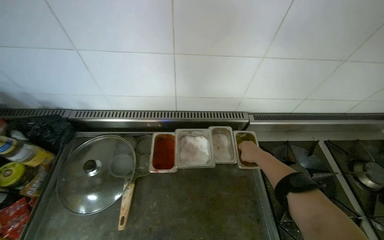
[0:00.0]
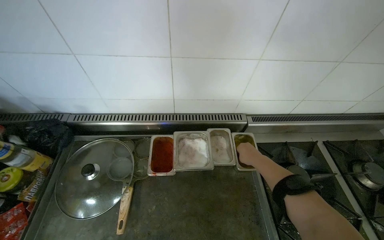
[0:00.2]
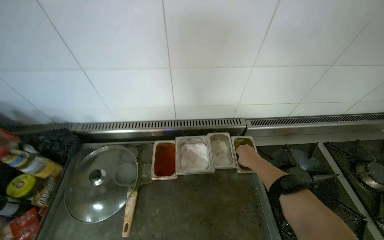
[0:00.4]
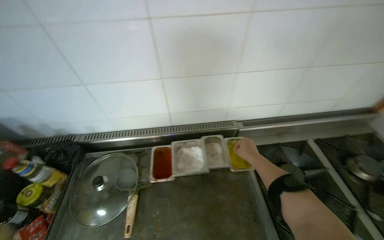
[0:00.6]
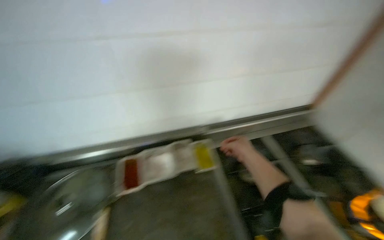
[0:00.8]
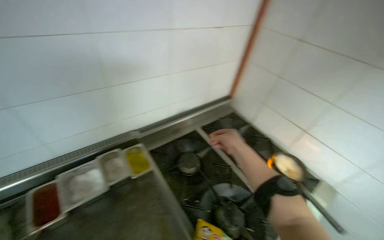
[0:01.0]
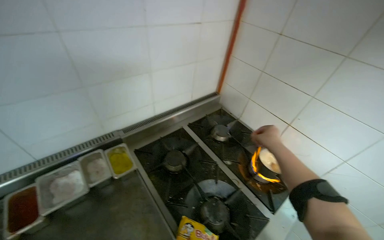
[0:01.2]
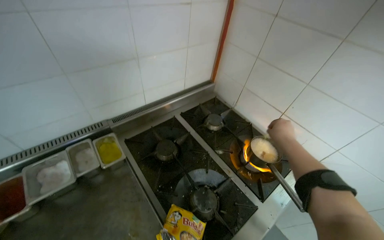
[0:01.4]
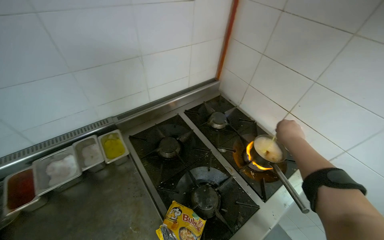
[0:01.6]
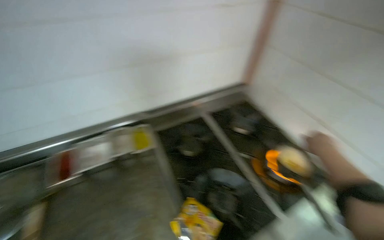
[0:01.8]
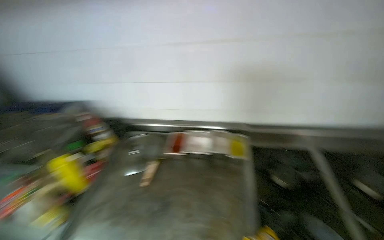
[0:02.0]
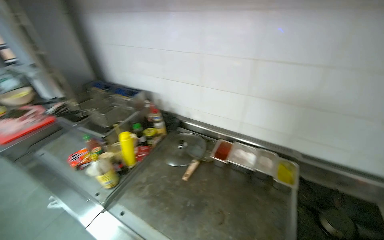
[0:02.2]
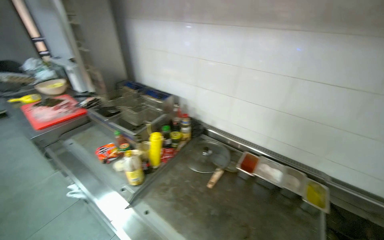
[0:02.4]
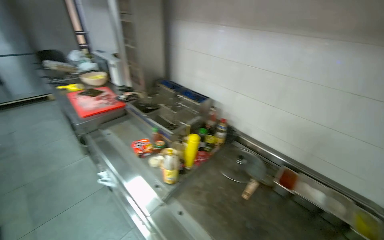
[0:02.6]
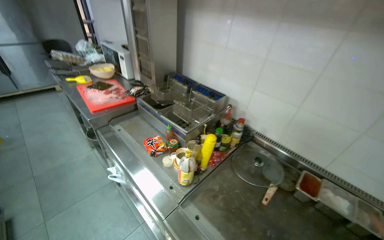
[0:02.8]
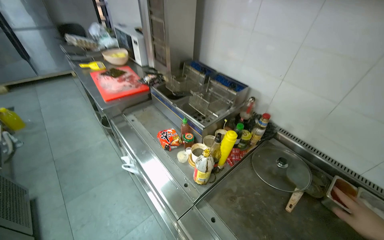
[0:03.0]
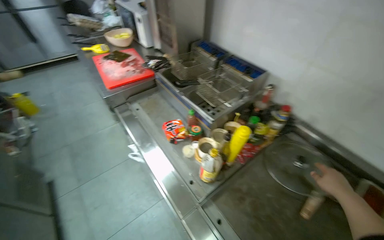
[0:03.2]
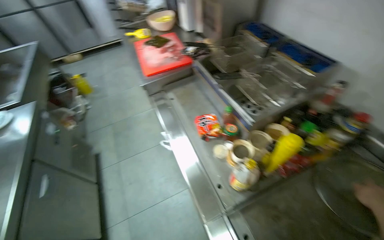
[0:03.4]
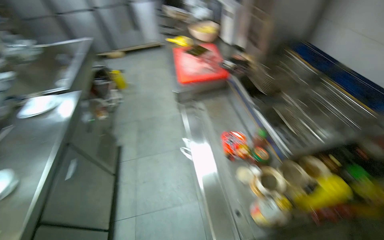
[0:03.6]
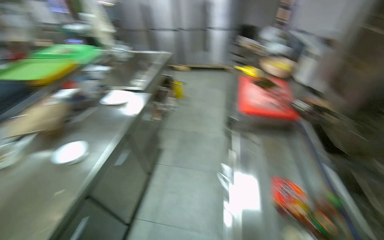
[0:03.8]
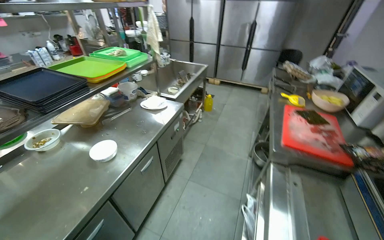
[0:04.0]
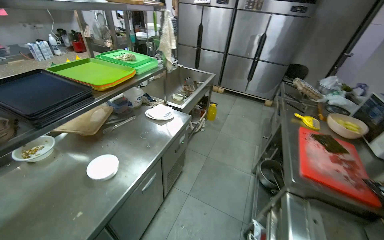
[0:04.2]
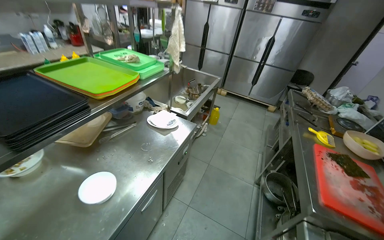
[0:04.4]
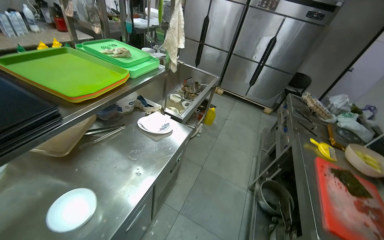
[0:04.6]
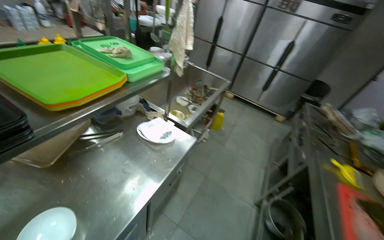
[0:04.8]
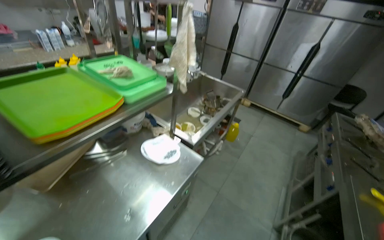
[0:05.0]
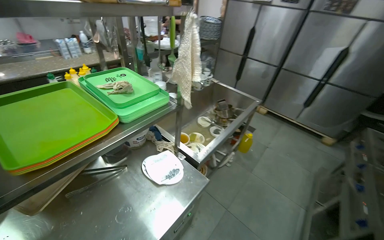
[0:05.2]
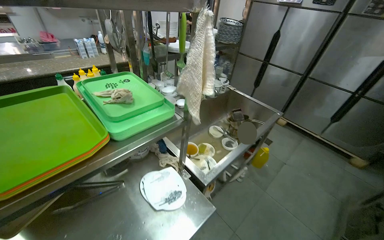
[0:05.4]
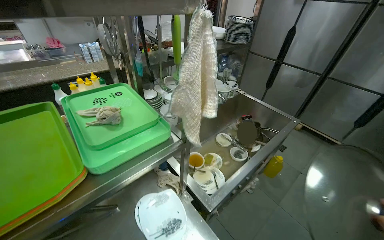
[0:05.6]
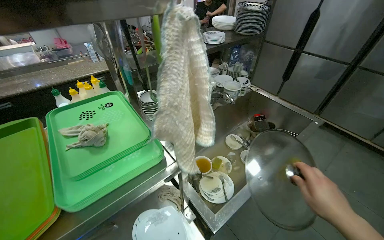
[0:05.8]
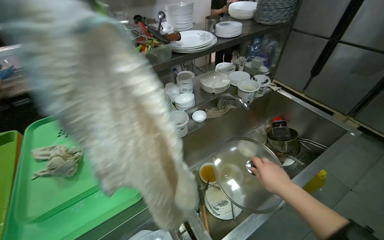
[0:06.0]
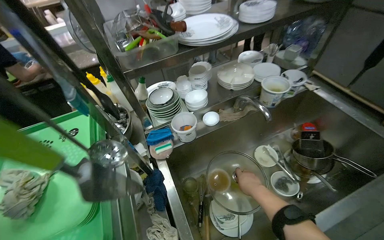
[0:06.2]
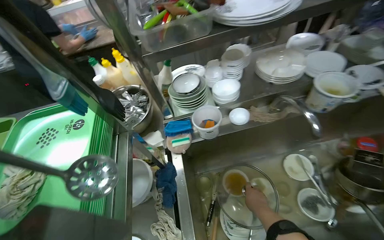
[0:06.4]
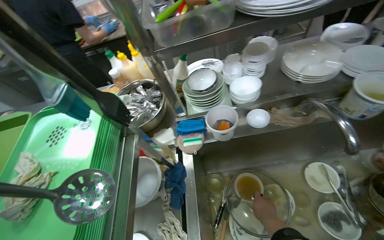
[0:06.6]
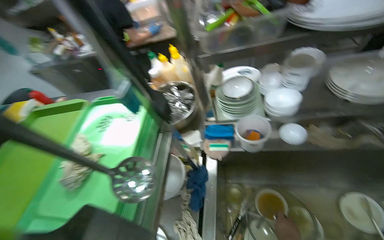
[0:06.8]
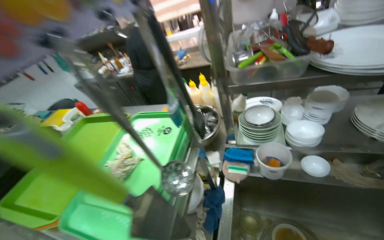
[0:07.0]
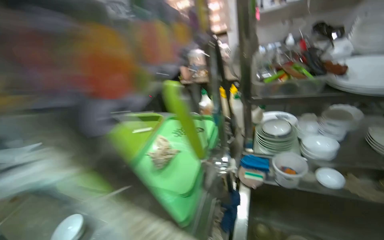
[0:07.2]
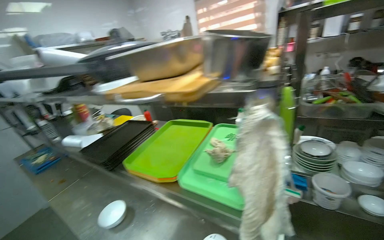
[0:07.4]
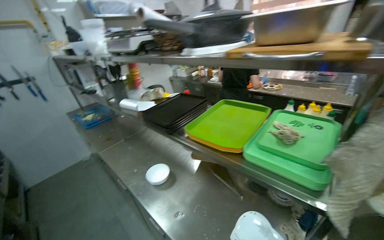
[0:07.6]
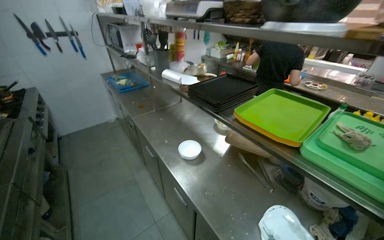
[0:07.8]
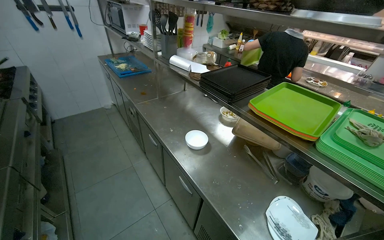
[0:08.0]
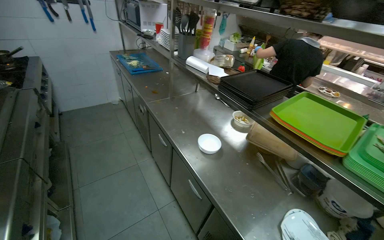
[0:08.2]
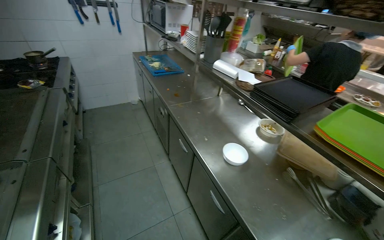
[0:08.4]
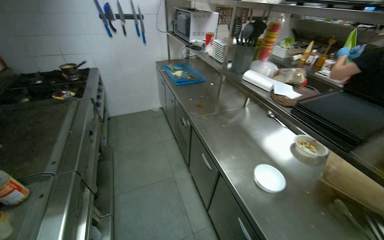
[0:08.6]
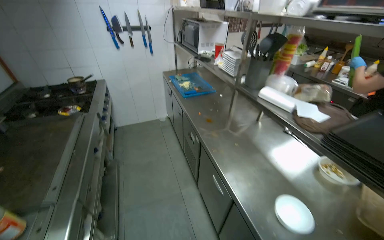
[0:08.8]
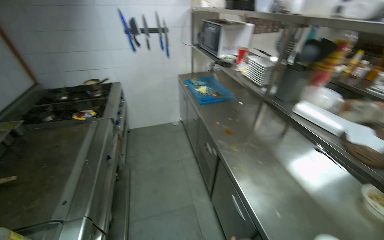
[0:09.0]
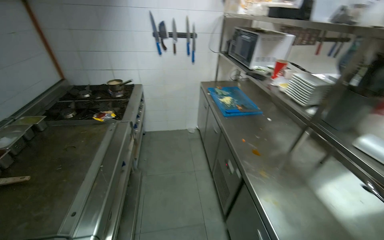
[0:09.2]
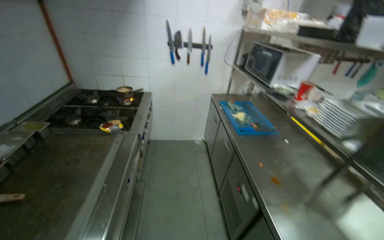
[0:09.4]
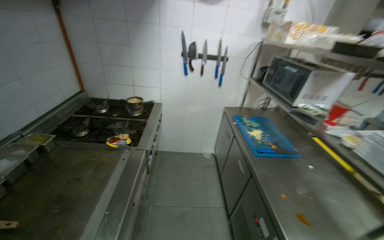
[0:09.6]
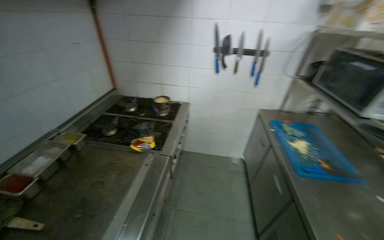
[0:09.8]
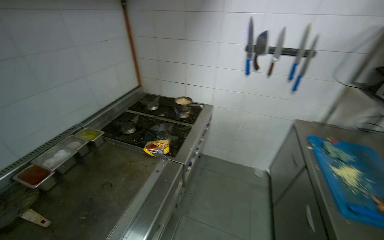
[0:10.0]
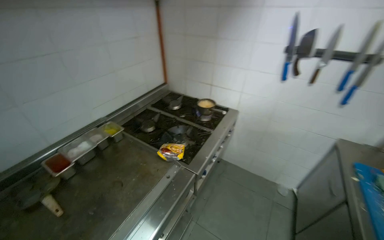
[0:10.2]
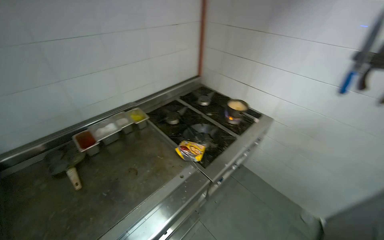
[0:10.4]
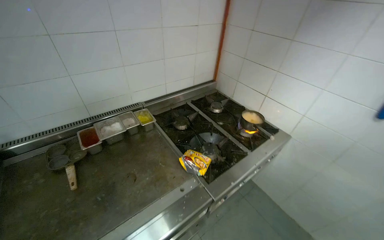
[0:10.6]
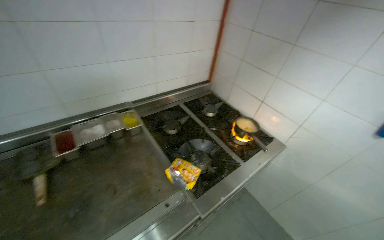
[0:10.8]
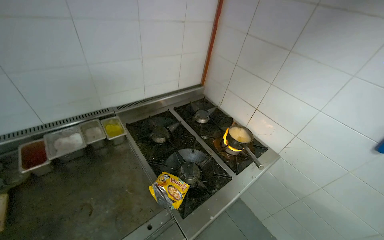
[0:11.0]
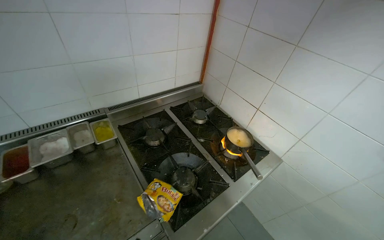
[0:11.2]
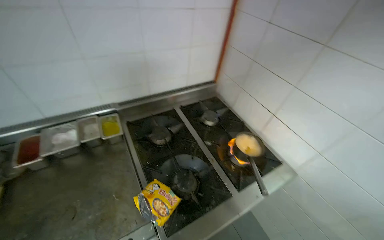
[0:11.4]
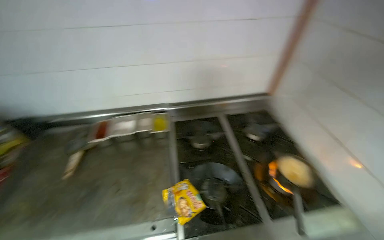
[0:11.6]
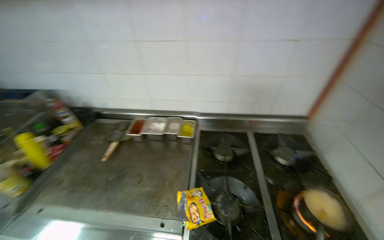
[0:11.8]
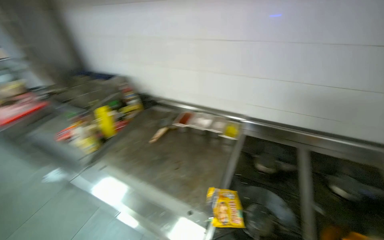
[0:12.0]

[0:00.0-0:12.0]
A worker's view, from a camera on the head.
Job: cooking food.
The whole recording: Adding ingredients to cooking pot. The worker adds various ingredients from containers and a bottle to a pot on the stove.
0:00.0 to 0:01.6: The wearer moves approximately 50 cm. The wearer's head swings about 30 degrees to the right.
0:01.6 to 0:03.0: The camera travels some 80 cm. The wearer looks roughly 85 degrees further to the left.
0:03.0 to 0:04.4: The camera travels some 60 cm. The wearer's head swings approximately 70 degrees to the left.
0:04.4 to 0:06.0: The camera travels roughly 1 m. The head rotates about 35 degrees to the left.
0:06.0 to 0:07.6: The wearer's head swings about 75 degrees to the left.
0:07.6 to 0:09.0: The camera is carried approximately 80 cm. The head turns to the left by some 30 degrees.
0:09.0 to 0:10.4: The wearer moves some 90 cm. The wearer looks about 60 degrees further to the left.
0:10.4 to 0:12.0: The wearer moves some 50 cm. The head rotates approximately 70 degrees to the left.

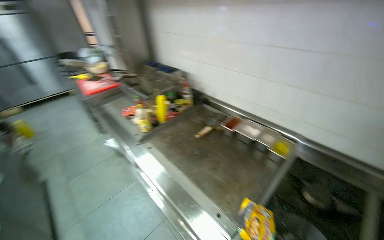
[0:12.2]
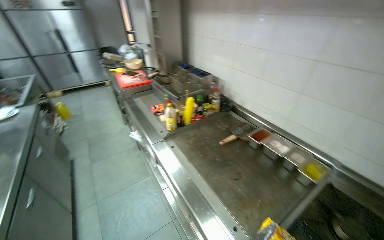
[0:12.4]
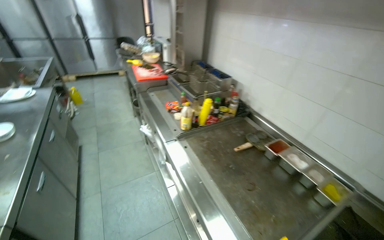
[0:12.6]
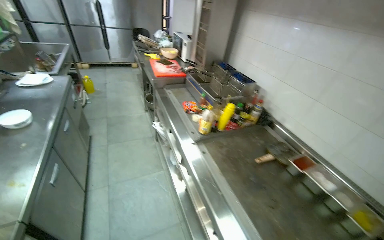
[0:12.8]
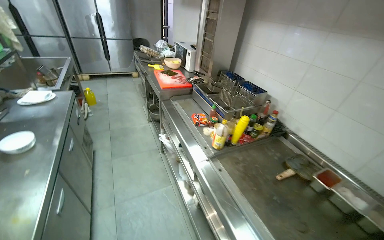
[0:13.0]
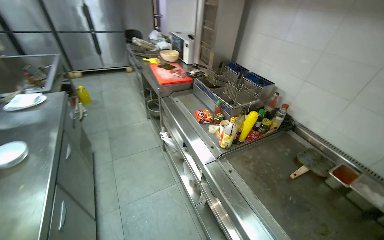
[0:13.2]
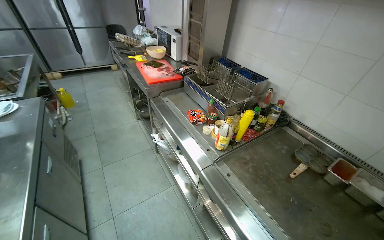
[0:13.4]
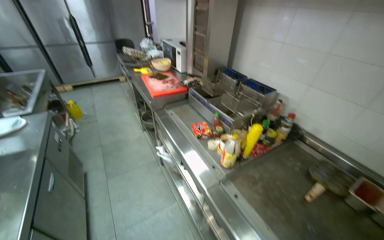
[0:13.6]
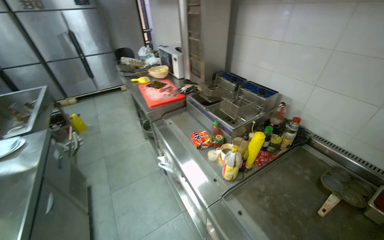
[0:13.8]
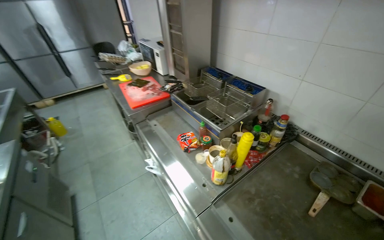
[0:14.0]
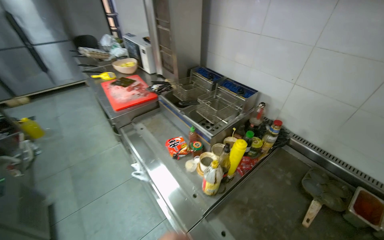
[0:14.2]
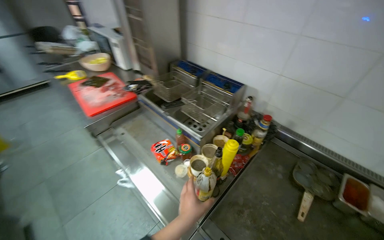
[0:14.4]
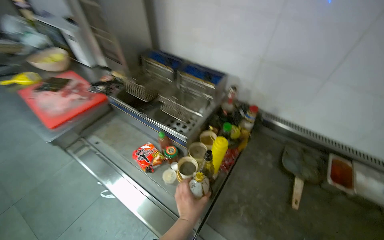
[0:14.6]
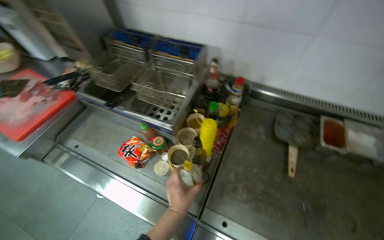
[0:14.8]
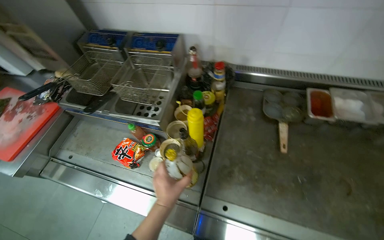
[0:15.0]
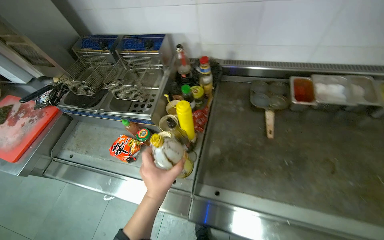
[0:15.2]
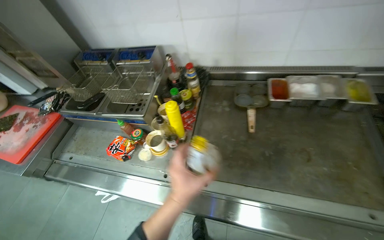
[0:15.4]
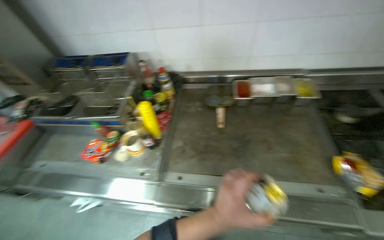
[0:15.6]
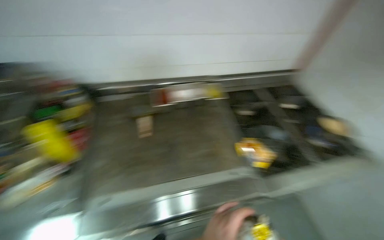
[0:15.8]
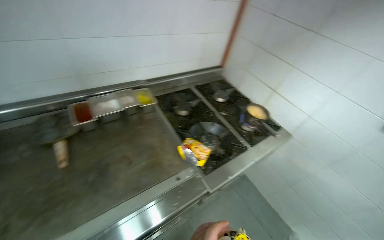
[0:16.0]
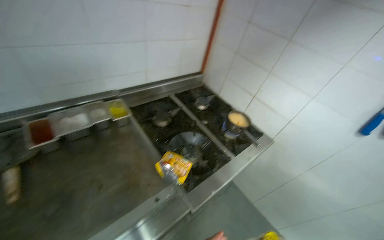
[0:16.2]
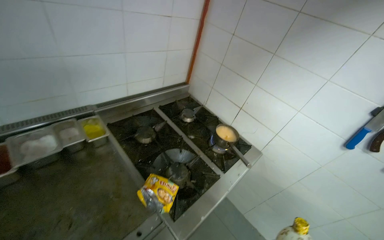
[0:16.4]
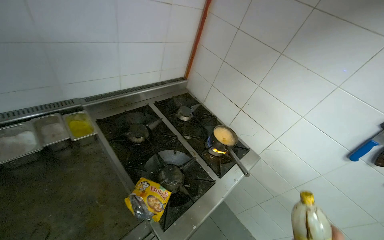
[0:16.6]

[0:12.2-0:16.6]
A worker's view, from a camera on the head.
Job: cooking food.
The whole recording: Adding ingredients to cooking pot. The worker adds various ingredients from containers and a bottle to a pot on the stove.
0:12.2 to 0:13.6: The wearer moves approximately 60 cm.
0:13.6 to 0:15.2: The camera is carried some 40 cm. The wearer's head swings approximately 45 degrees to the right. The view tilts roughly 20 degrees downward.
0:15.2 to 0:16.6: The camera travels roughly 70 cm. The head rotates roughly 60 degrees to the right.

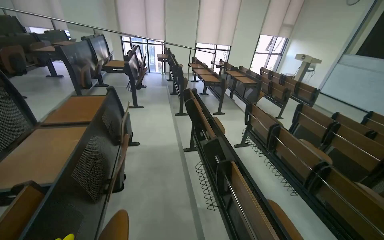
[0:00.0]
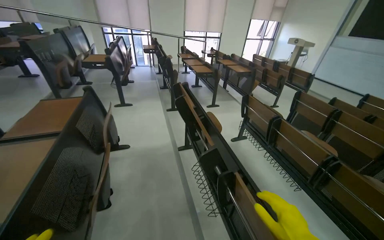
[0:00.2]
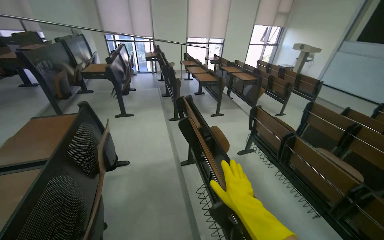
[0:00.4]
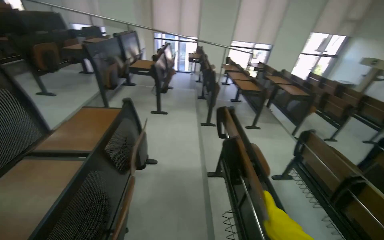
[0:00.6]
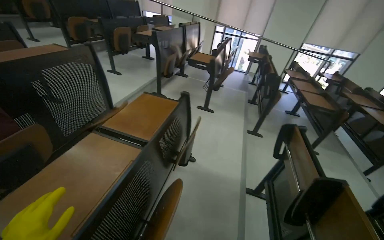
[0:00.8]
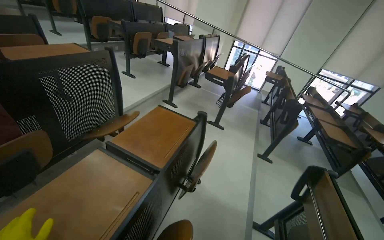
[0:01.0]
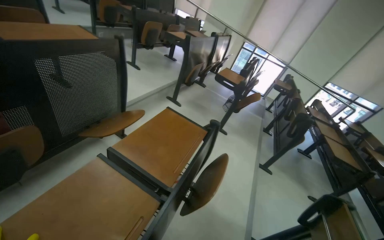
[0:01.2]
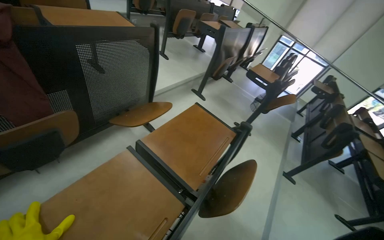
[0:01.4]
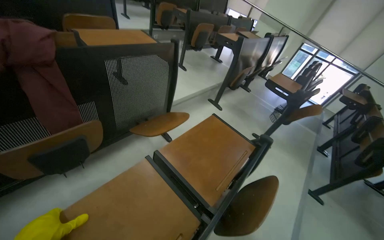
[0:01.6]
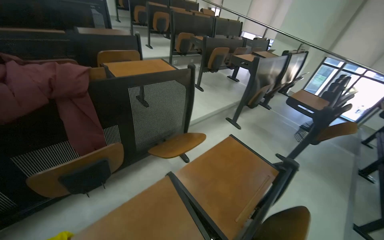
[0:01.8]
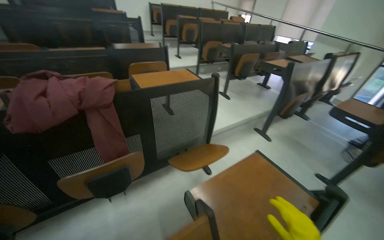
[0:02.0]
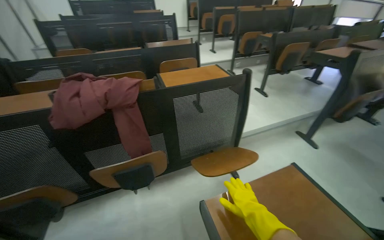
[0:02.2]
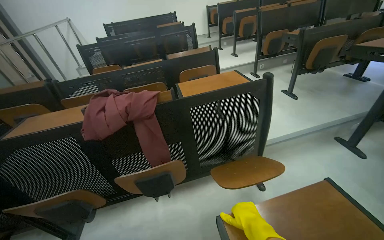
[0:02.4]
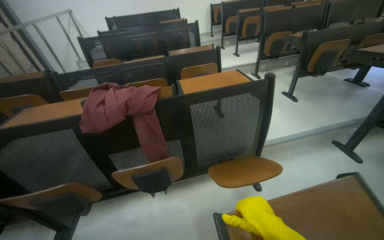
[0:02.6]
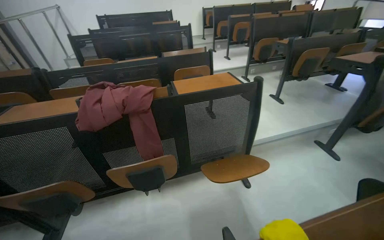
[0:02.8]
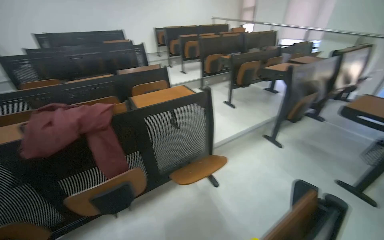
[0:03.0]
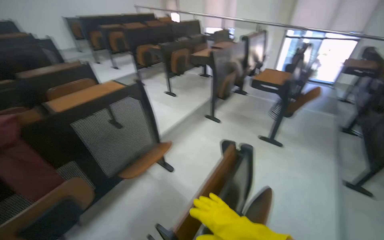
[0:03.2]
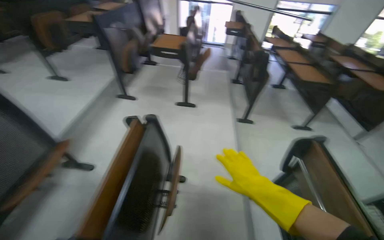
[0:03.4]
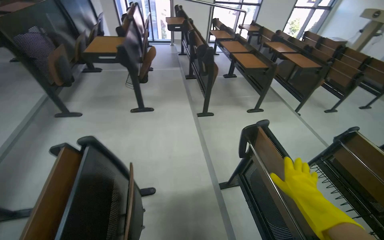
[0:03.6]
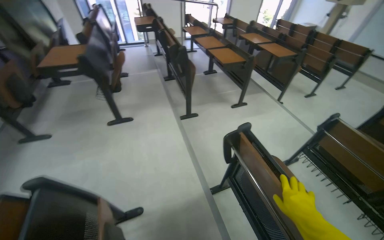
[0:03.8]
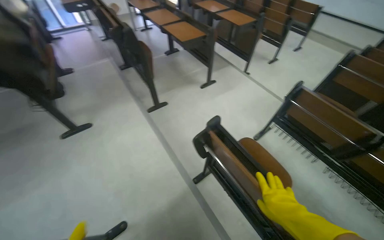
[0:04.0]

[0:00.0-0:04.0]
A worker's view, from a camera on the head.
Job: organizing items.
The whole recording: Adjusting lecture hall desks and chairs. The worker adjusts the desks and chairs in the lecture hall, including folding and placing a cloth.
0:00.0 to 0:01.4: The camera is carried some 90 cm. The head rotates approximately 50 degrees to the left.
0:01.4 to 0:02.6: The view pans to the left by roughly 45 degrees. The camera pitches upward, by approximately 15 degrees.
0:02.6 to 0:04.0: The camera is carried about 80 cm. The head turns to the right by about 110 degrees. The view tilts approximately 15 degrees downward.
